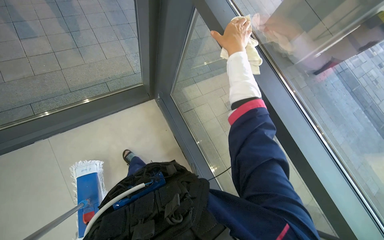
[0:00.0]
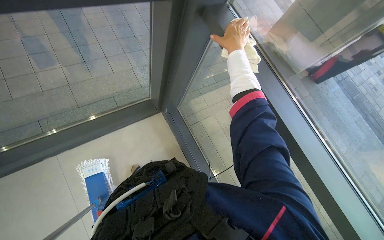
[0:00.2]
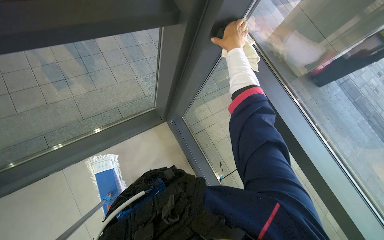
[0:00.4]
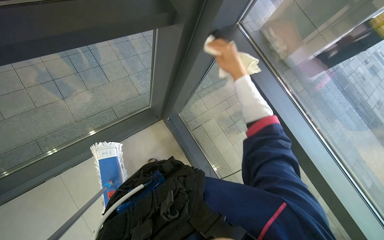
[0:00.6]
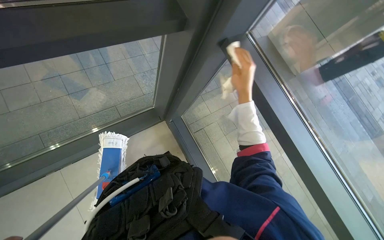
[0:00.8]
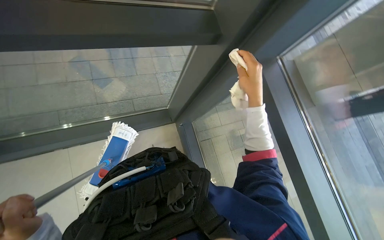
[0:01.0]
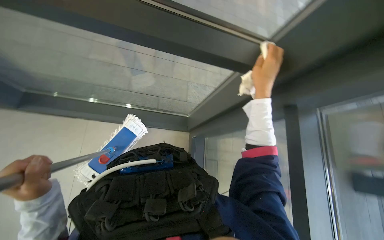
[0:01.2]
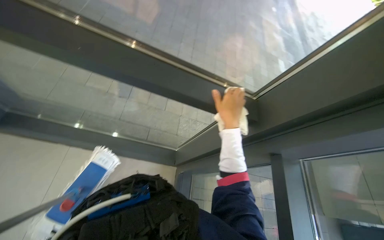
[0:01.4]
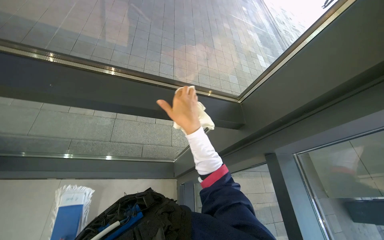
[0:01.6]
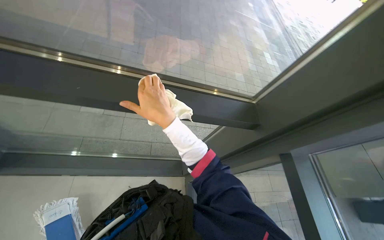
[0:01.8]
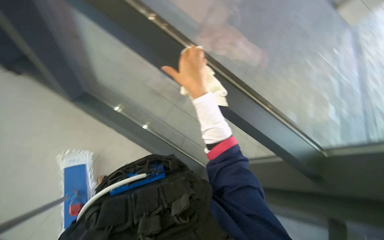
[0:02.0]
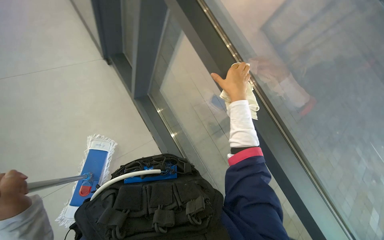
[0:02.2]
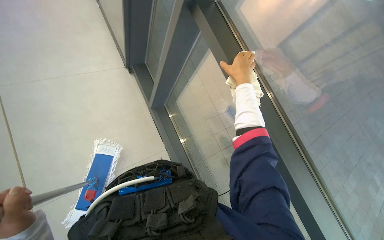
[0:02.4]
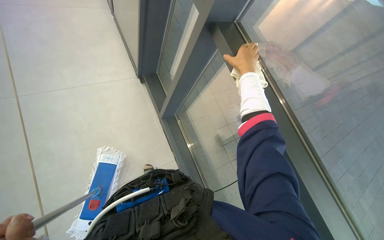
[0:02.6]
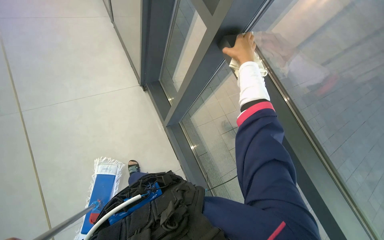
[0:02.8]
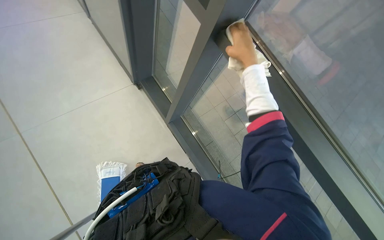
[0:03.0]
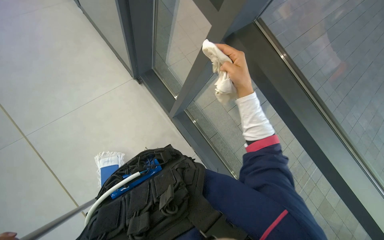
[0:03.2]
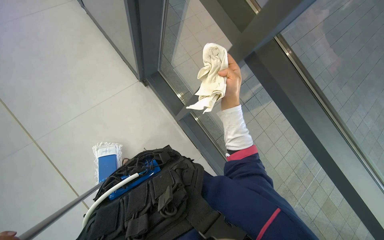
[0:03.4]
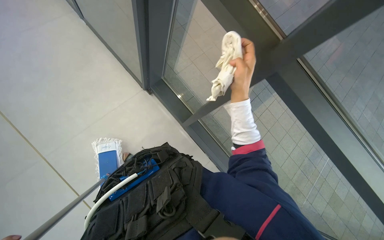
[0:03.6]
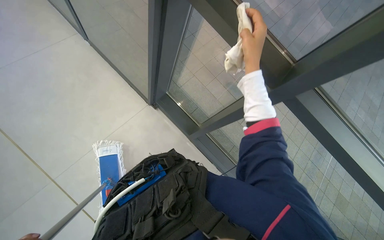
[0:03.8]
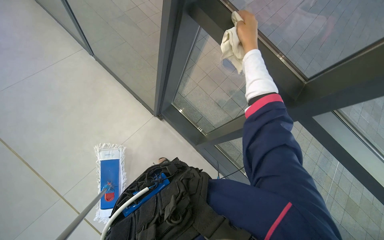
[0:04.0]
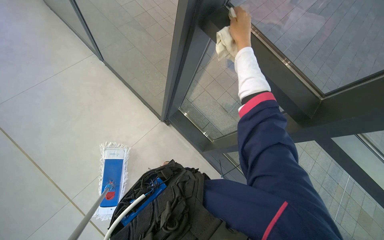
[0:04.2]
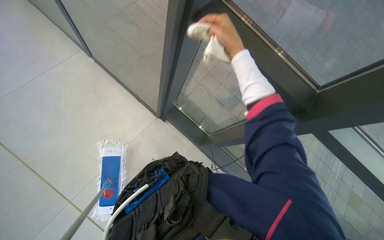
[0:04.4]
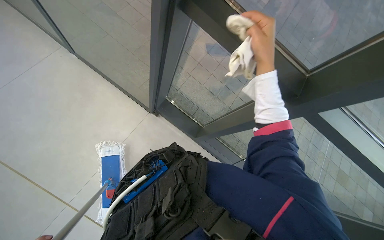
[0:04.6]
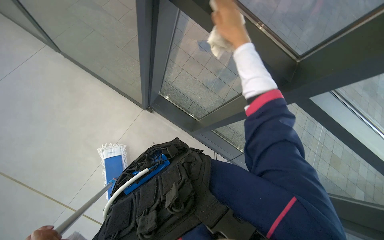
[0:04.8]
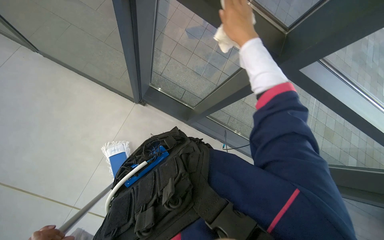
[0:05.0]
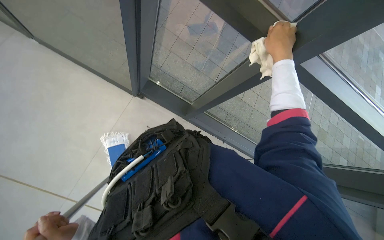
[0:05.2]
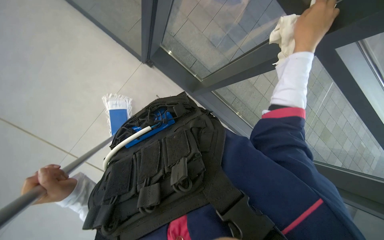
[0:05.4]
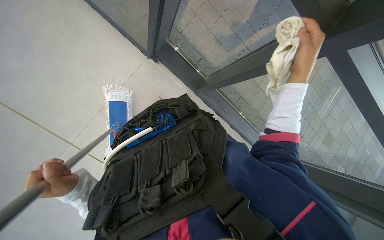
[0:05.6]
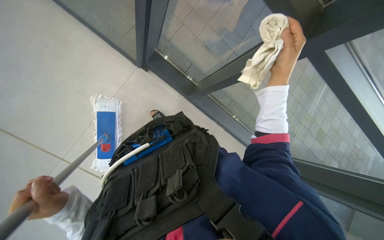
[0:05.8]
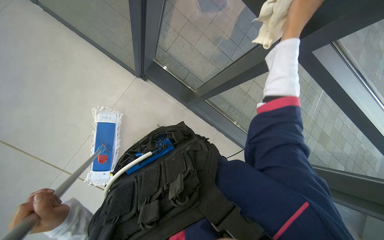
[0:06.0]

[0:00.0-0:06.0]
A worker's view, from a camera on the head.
Job: wiping surfaces.
The whole recording: Wiping window frames. The worker wipes the window frames with a cloth.
0:00.0 to 0:01.6: The camera pitches upward, by roughly 20 degrees.
0:01.6 to 0:03.0: The right hand heads to the right and up the picture, covering some 20 cm.
0:04.4 to 0:06.0: The camera pitches downward, by about 15 degrees. The right hand goes roughly 15 cm to the right.

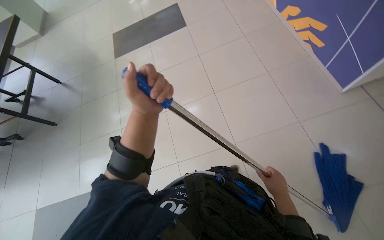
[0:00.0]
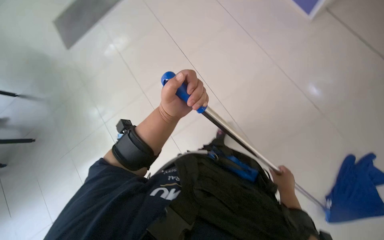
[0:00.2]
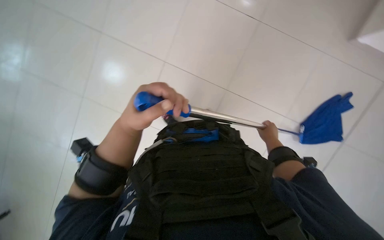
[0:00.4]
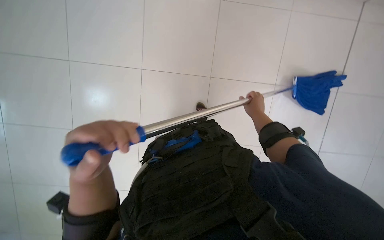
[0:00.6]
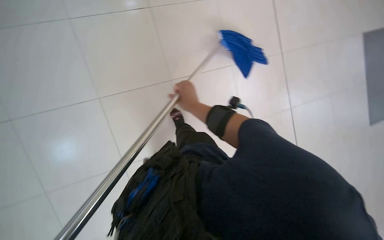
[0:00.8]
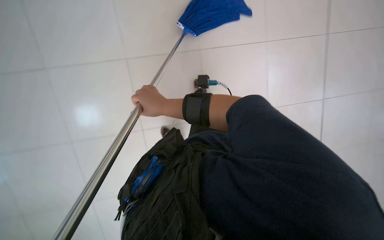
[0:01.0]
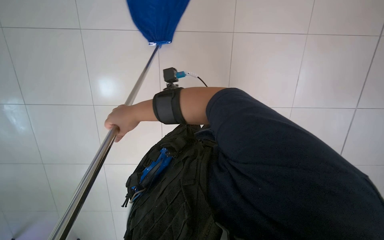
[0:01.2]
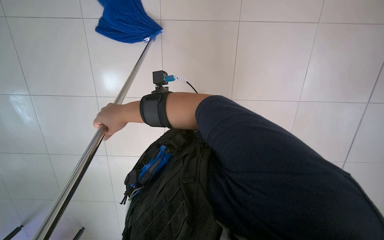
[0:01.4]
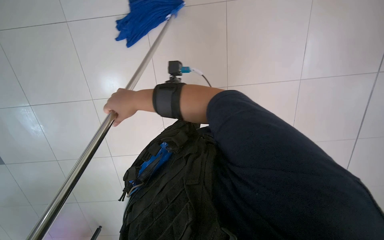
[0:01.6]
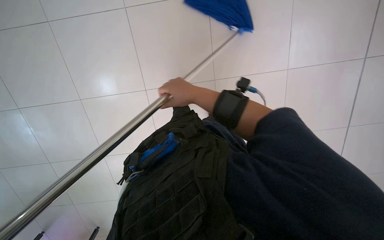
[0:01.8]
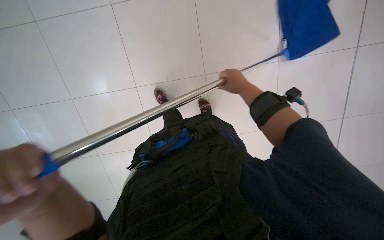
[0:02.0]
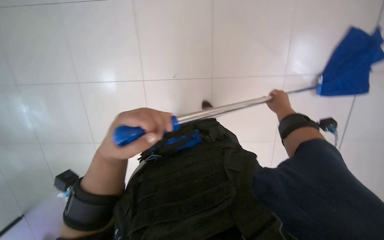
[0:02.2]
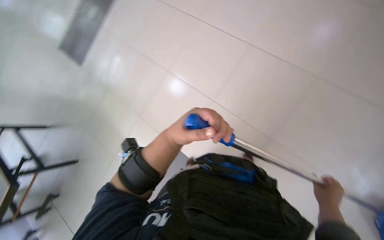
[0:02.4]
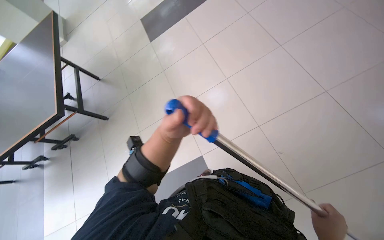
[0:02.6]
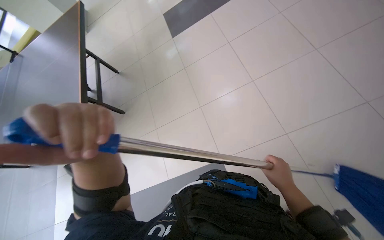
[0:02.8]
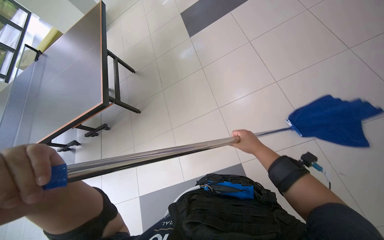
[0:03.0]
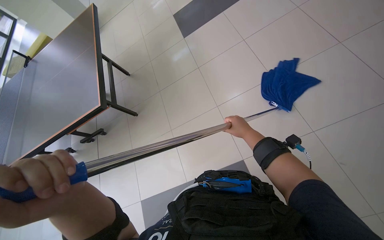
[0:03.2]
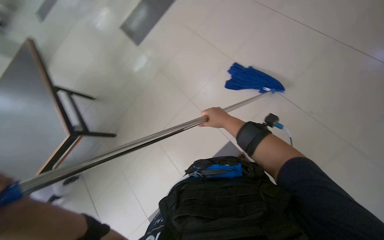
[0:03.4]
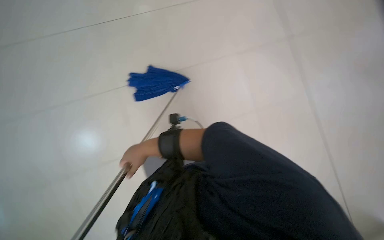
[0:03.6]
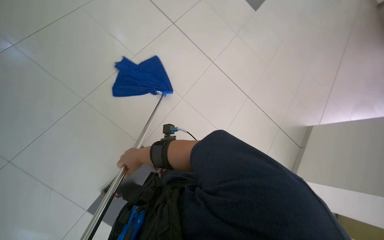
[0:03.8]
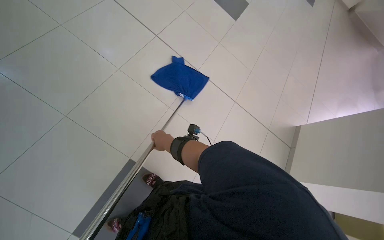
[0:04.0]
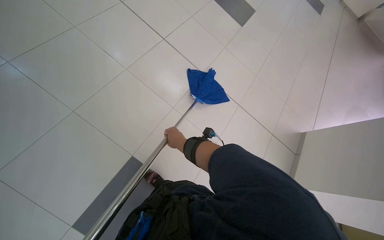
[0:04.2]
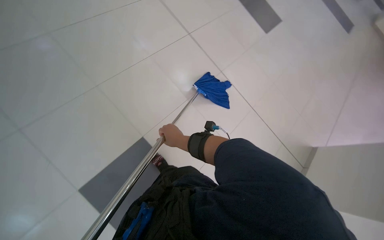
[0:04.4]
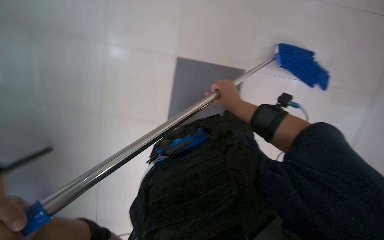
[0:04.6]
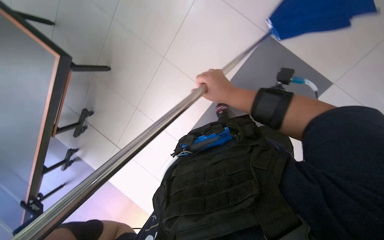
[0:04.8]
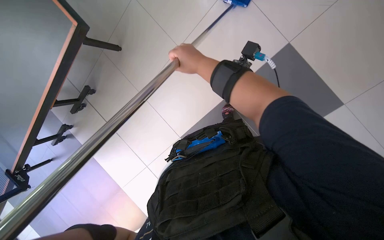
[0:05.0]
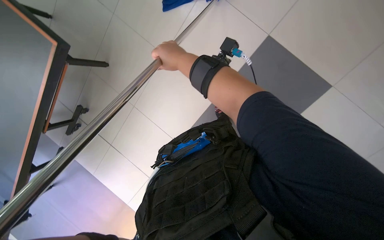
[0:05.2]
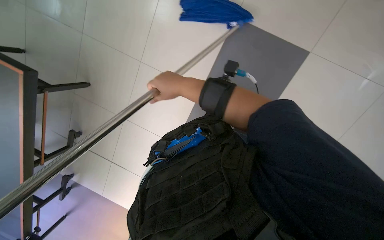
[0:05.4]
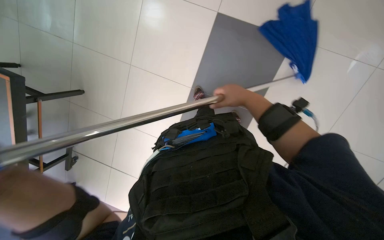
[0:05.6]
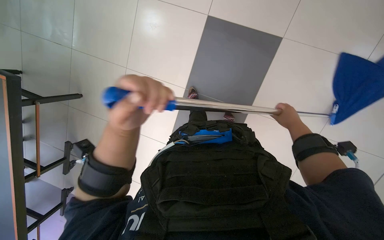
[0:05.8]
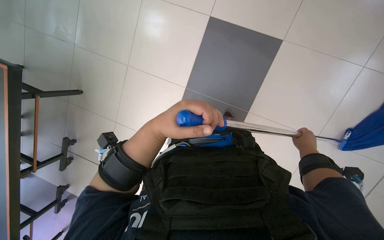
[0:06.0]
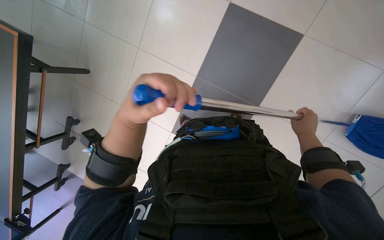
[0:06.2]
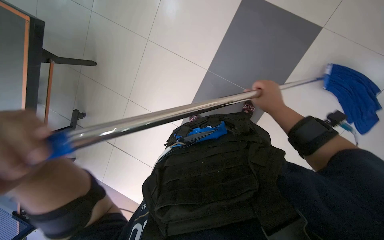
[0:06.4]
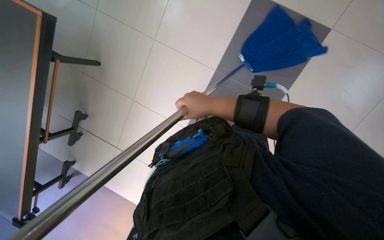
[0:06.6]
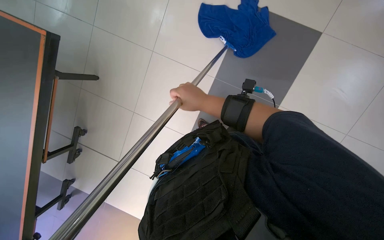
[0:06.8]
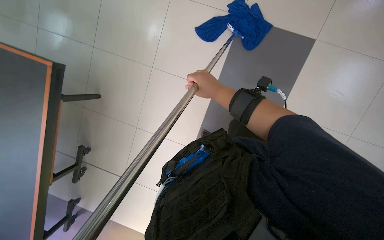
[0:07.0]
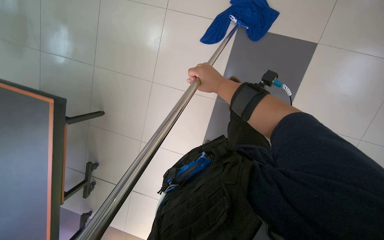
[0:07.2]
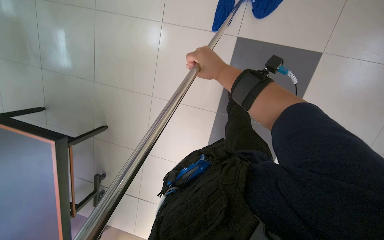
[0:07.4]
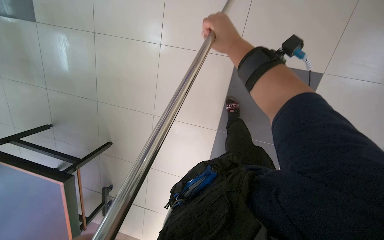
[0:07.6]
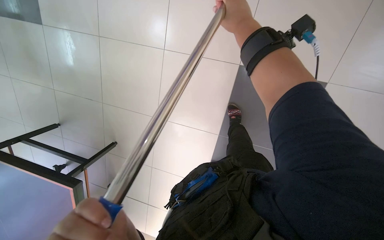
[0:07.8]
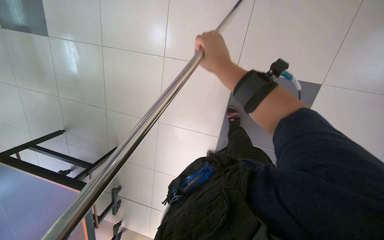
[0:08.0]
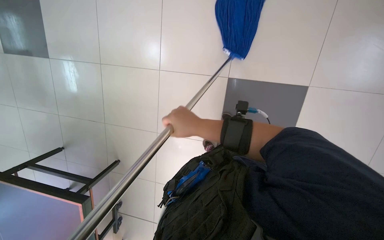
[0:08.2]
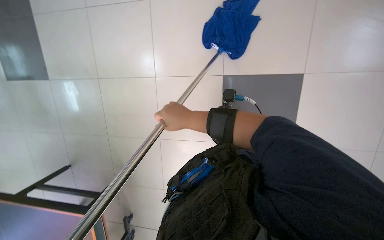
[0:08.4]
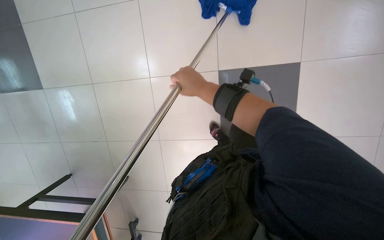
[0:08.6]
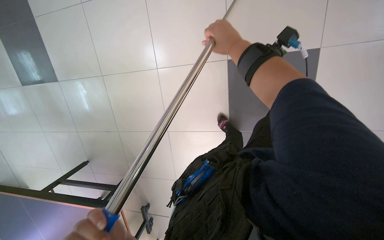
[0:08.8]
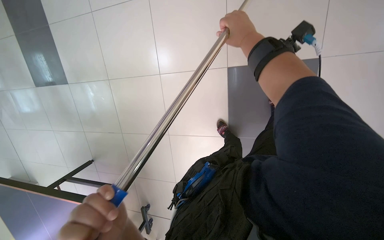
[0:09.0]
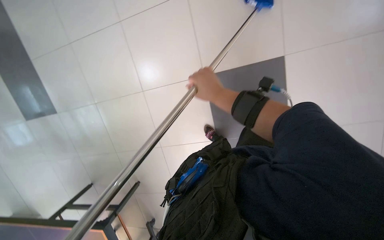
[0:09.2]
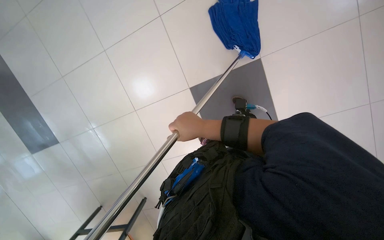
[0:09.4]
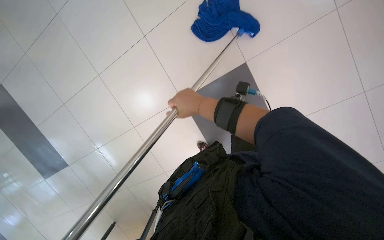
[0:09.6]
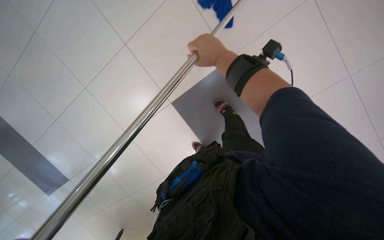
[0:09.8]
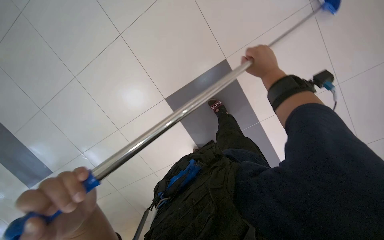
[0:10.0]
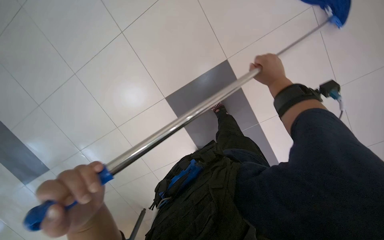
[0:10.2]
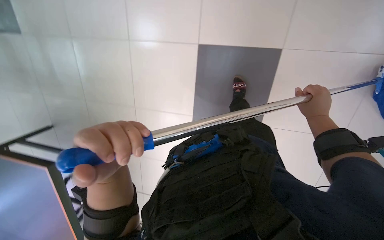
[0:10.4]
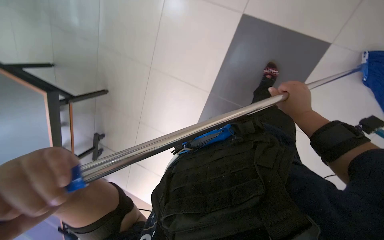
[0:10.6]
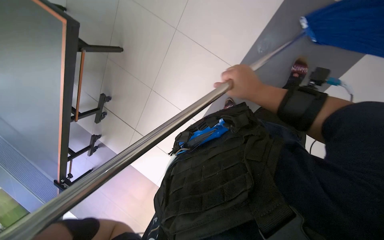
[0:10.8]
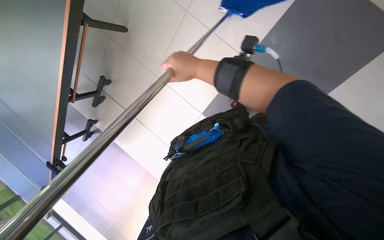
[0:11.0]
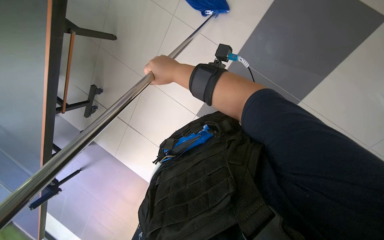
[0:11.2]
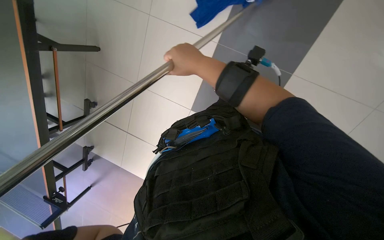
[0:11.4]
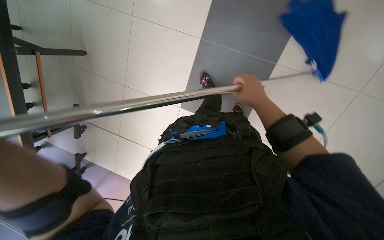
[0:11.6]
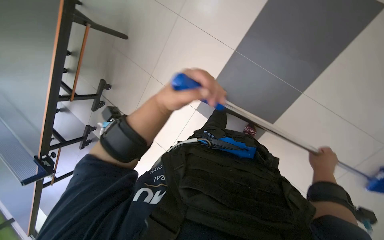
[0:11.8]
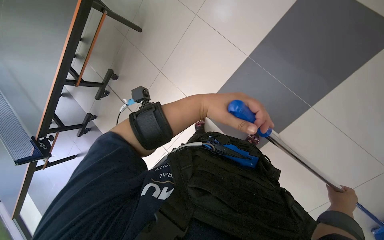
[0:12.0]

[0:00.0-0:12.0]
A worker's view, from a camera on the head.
Job: sweeping floor.
The whole recording: Sweeping the floor with mop. The worker sweeps the tiled floor using a mop.
0:00.0 to 0:01.6: Everything in view rotates approximately 40 degrees counterclockwise.
0:01.6 to 0:03.0: The wearer looks approximately 60 degrees further to the left.
0:04.4 to 0:06.0: The view swings some 20 degrees to the left. The view tips downward by roughly 20 degrees.
0:06.0 to 0:07.6: The right hand shifts approximately 50 cm to the left, up the picture and nearer to the camera.
0:07.6 to 0:09.0: The right hand shifts roughly 10 cm to the right, and moves about 10 cm down the picture and comes back.
0:09.0 to 0:10.4: Everything in view rotates roughly 25 degrees counterclockwise.
0:10.4 to 0:12.0: The right hand heads down the picture, covering about 15 cm, and travels to the left and back again, some 40 cm each way.

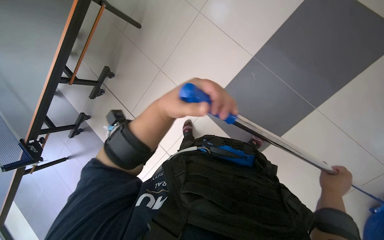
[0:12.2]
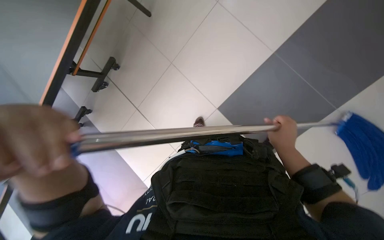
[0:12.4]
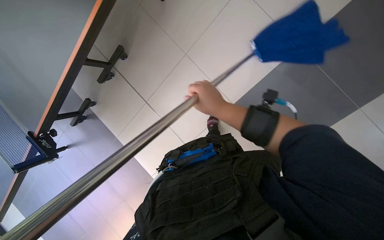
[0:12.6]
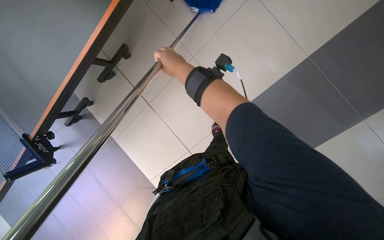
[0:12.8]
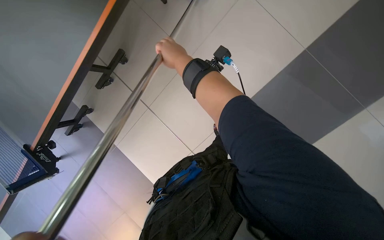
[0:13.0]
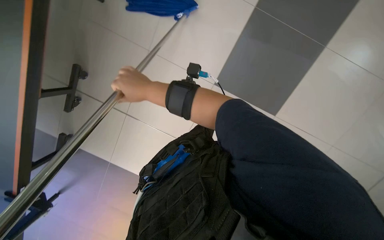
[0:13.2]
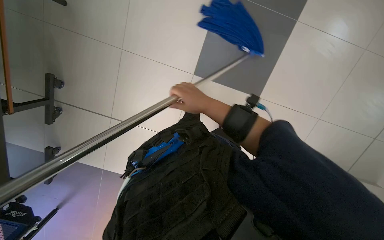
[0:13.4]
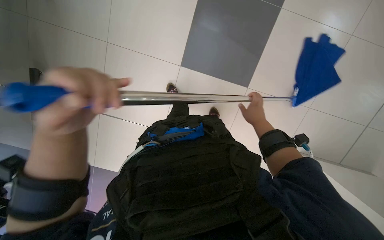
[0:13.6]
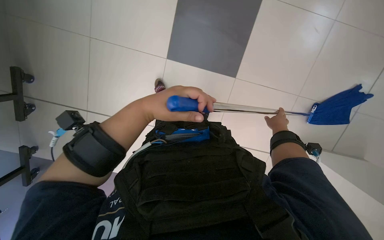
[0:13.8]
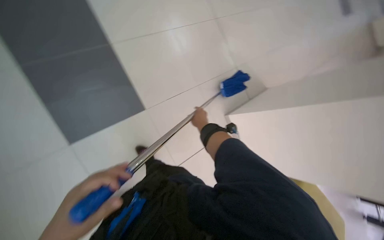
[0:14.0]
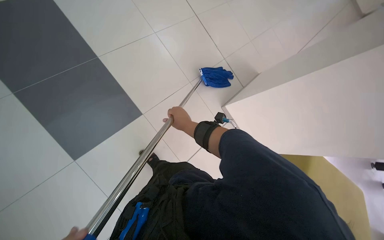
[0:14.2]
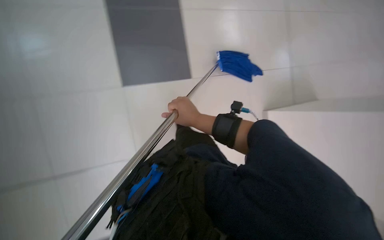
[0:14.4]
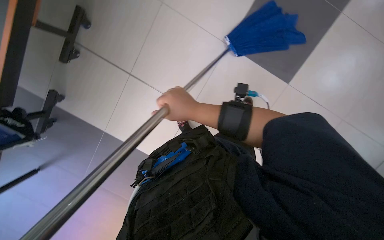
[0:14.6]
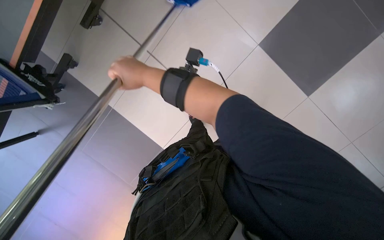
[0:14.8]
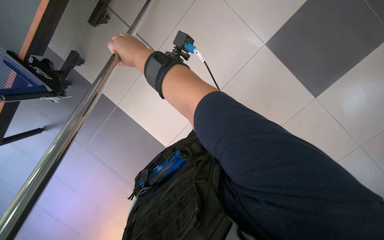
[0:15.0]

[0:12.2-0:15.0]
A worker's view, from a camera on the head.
Job: sweeping floor.
The whole recording: Sweeping the floor with mop. The worker sweeps the tiled floor using a mop.
0:12.2 to 0:13.6: The wearer looks roughly 30 degrees further to the right.
